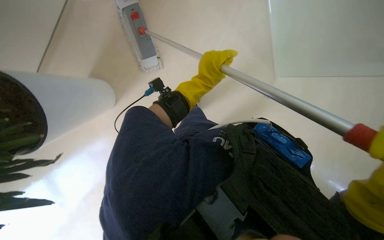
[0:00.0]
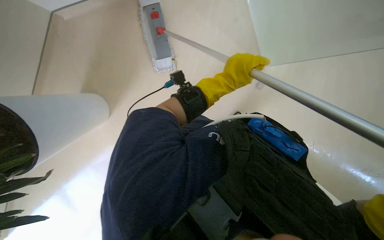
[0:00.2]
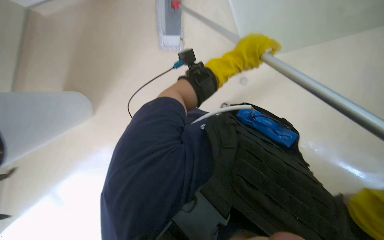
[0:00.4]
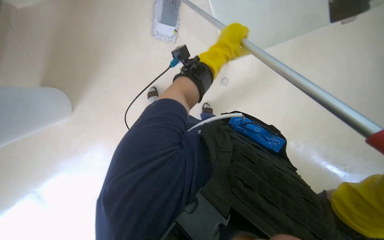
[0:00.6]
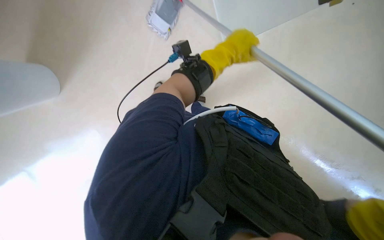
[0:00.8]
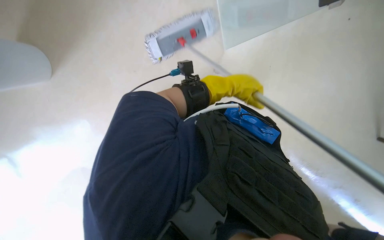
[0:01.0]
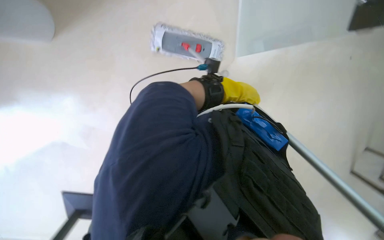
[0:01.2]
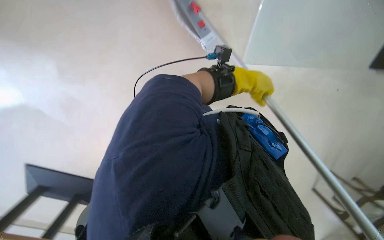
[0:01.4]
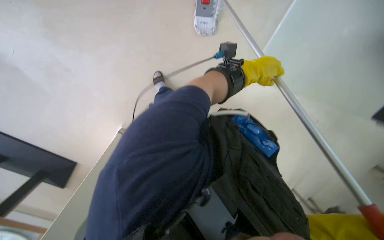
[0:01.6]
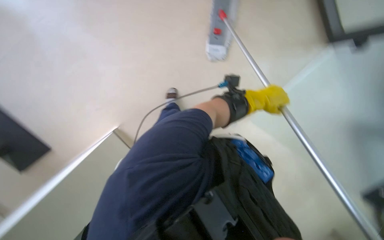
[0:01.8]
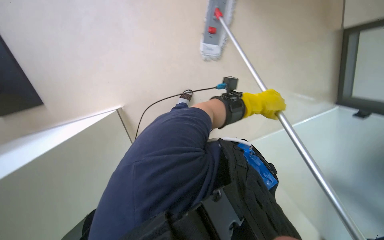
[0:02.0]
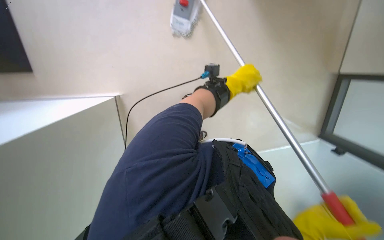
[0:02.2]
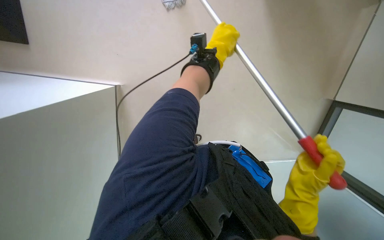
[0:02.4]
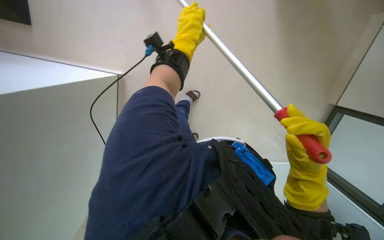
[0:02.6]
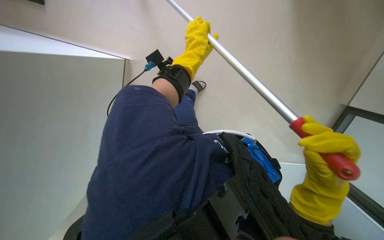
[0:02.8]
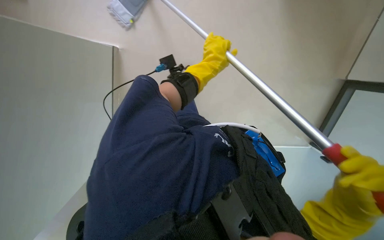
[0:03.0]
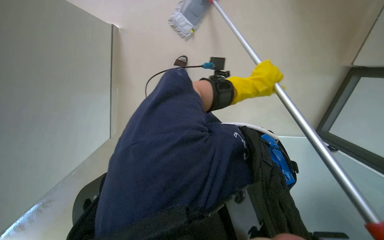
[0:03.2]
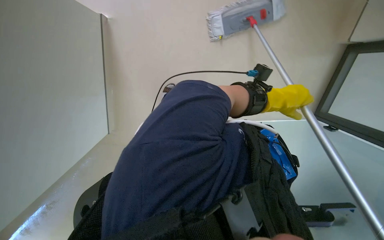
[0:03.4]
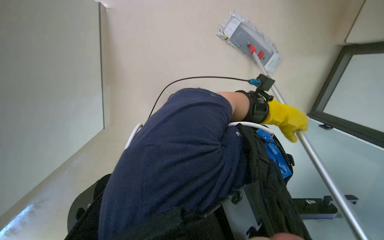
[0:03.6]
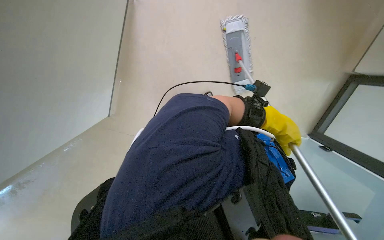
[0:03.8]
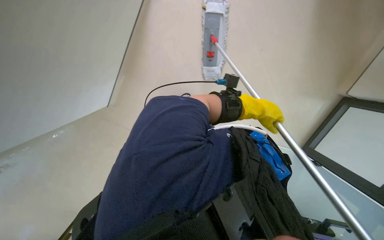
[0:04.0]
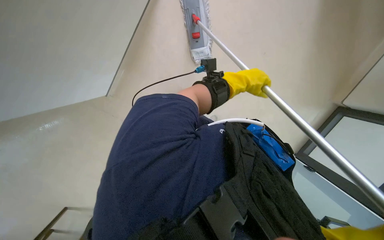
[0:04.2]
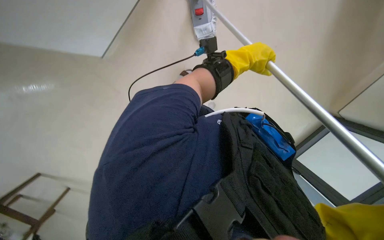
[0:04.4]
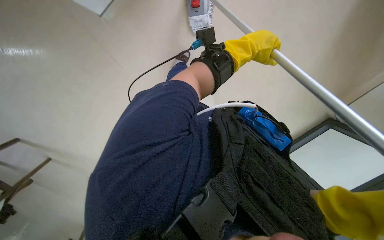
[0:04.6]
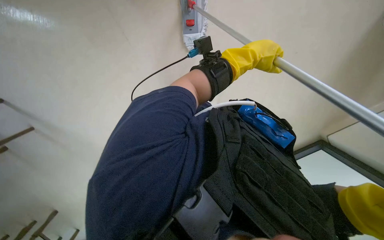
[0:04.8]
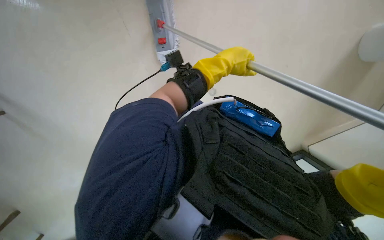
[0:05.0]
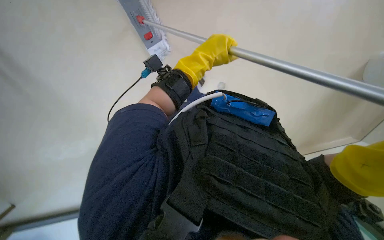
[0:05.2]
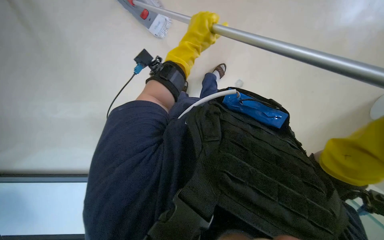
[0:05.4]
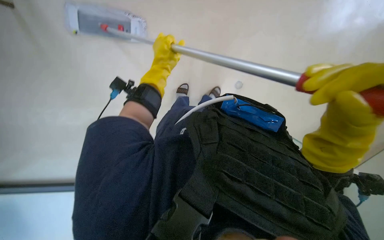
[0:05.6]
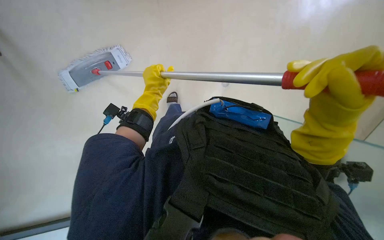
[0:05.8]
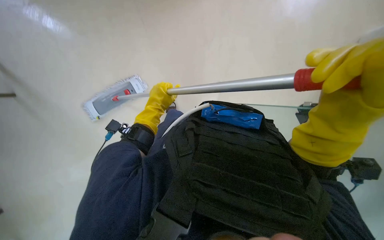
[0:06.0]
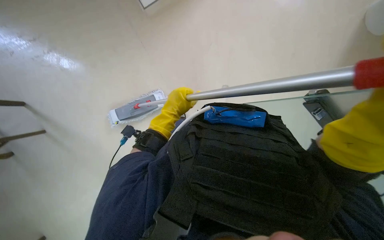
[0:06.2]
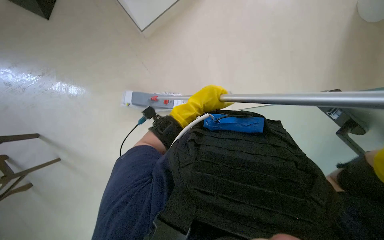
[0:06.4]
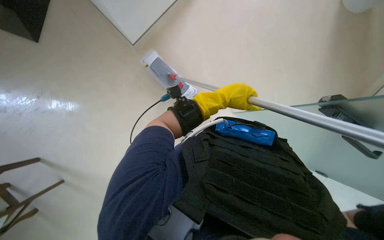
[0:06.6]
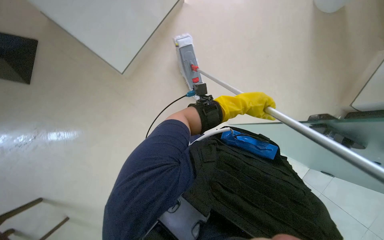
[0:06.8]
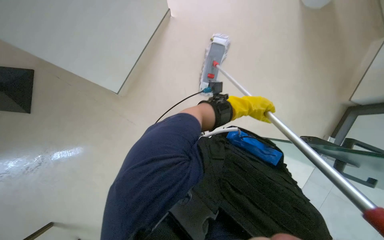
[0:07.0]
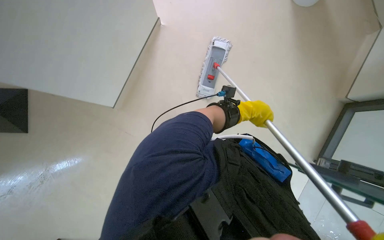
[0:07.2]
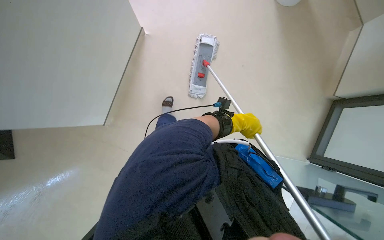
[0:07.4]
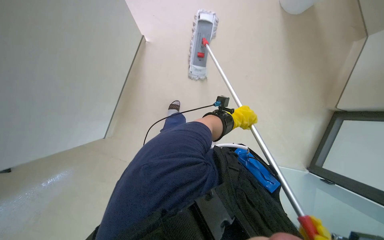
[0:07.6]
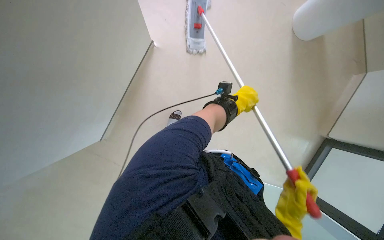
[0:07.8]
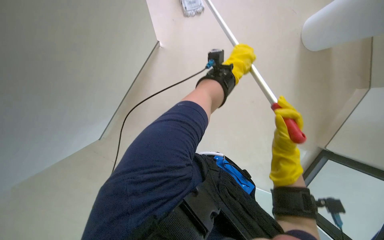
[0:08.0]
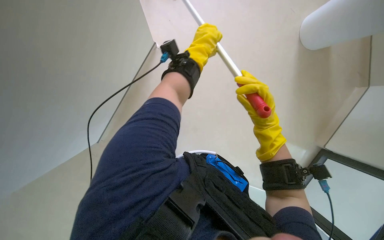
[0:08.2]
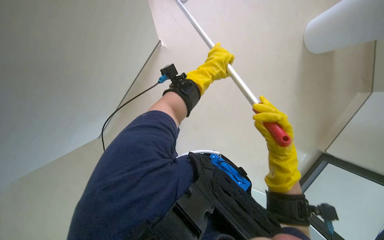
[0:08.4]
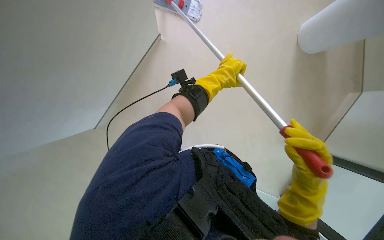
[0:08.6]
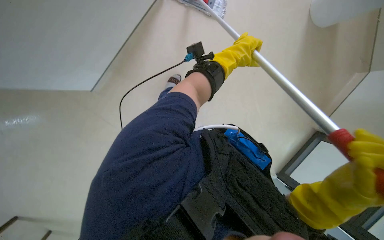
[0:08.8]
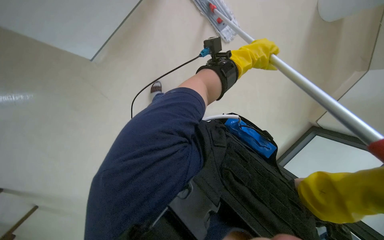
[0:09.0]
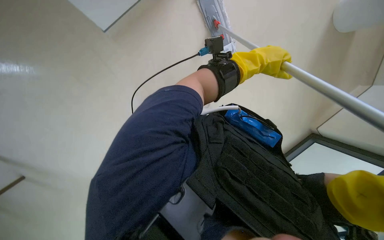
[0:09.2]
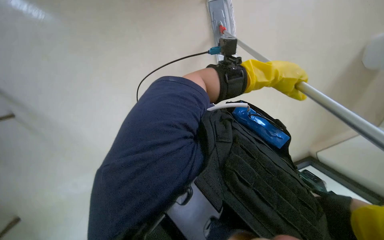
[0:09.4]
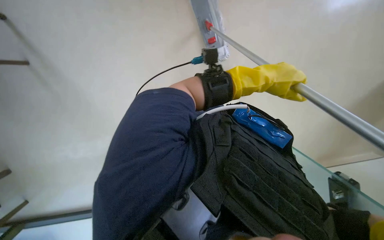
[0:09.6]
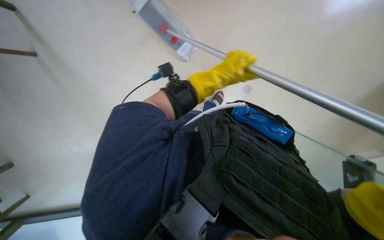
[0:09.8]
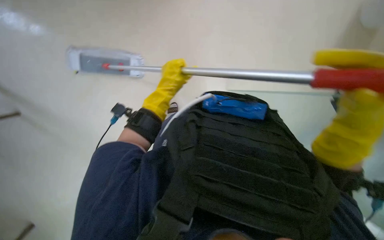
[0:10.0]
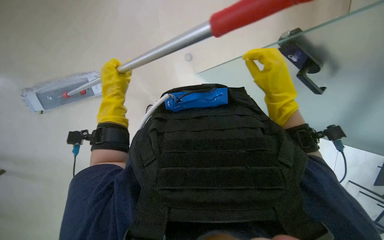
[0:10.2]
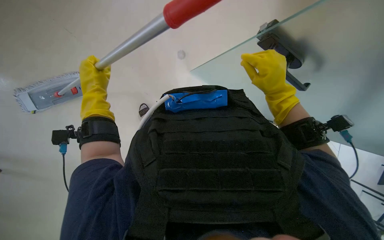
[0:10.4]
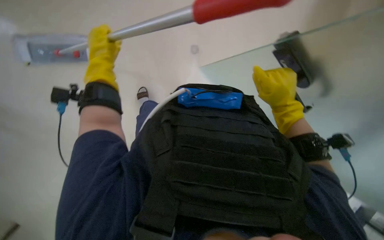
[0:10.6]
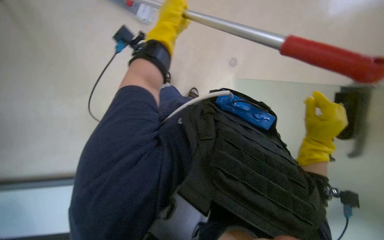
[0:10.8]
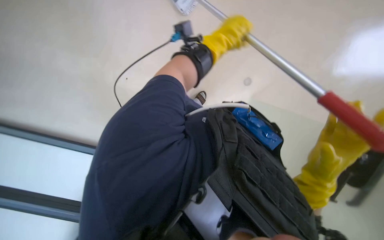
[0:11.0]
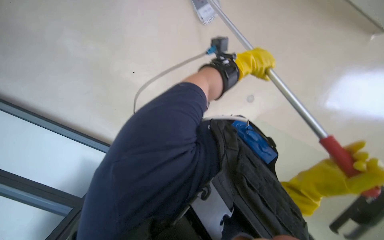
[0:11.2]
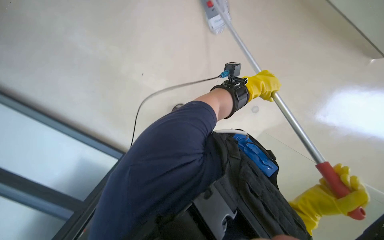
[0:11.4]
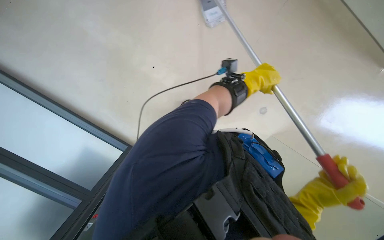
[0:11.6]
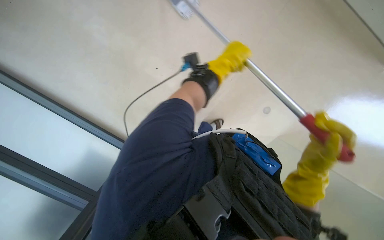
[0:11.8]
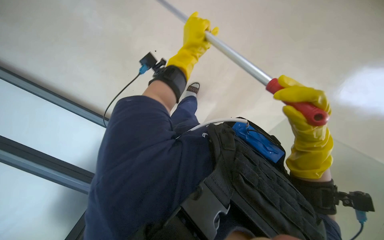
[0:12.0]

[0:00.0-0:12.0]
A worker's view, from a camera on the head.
Job: mopping floor.
The whole recording: Mopping the floor. The worker mops the floor with a mop, periodically dipping it into a bucket on a cleaning cart.
0:00.0 to 0:01.6: The camera pitches downward, by roughly 15 degrees. The left hand shifts roughly 10 cm to the right.
0:03.0 to 0:04.4: The wearer looks about 20 degrees further downward.
0:04.4 to 0:06.0: The wearer looks some 15 degrees further upward. The scene rotates counterclockwise by about 25 degrees. The left hand moves to the left, approximately 10 cm.
0:06.0 to 0:07.6: The left hand heads to the right, covering roughly 20 cm.
0:07.6 to 0:09.0: The wearer looks roughly 20 degrees further downward. The left hand shifts roughly 10 cm nearer to the camera.

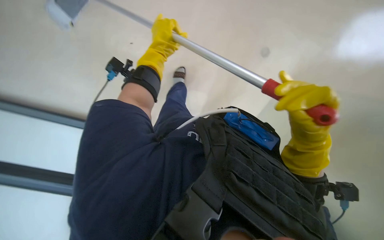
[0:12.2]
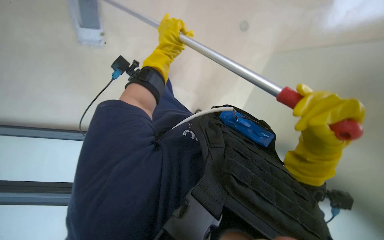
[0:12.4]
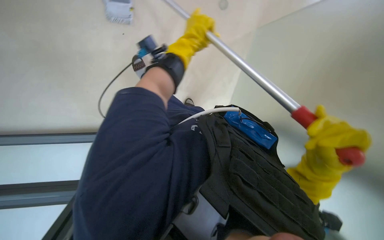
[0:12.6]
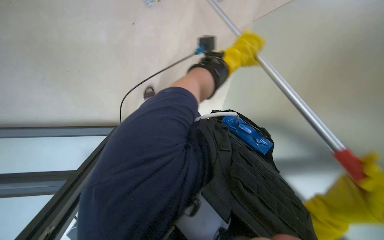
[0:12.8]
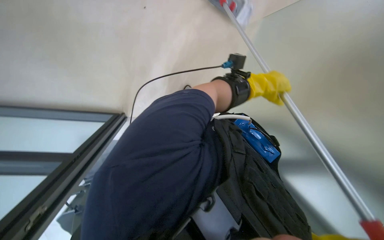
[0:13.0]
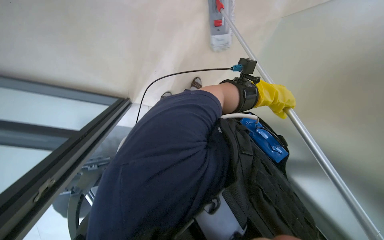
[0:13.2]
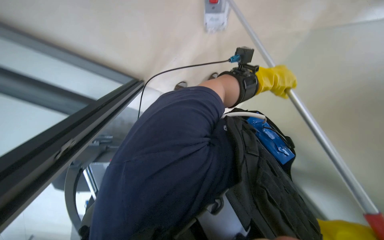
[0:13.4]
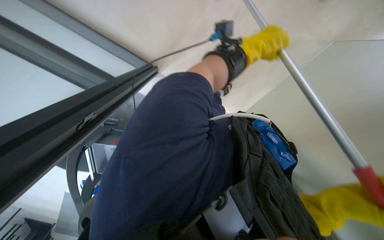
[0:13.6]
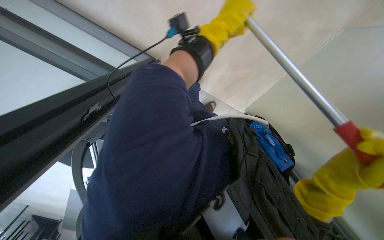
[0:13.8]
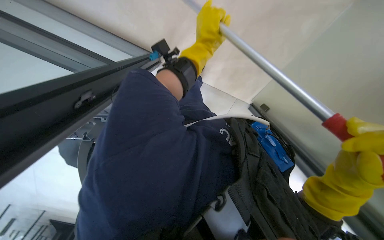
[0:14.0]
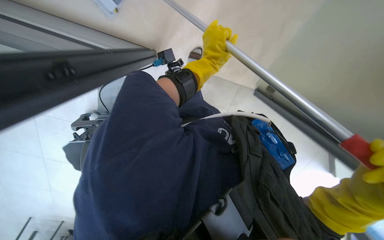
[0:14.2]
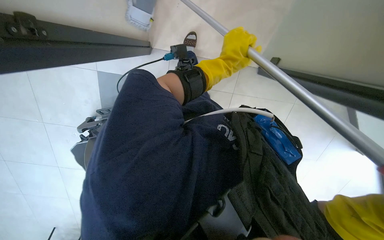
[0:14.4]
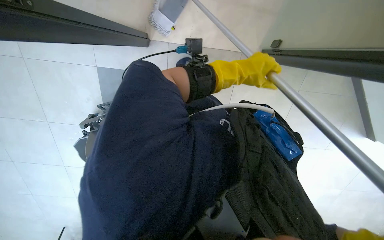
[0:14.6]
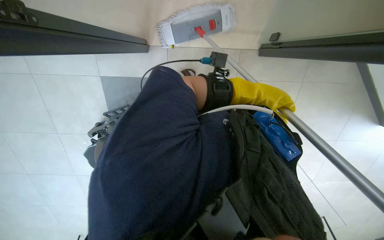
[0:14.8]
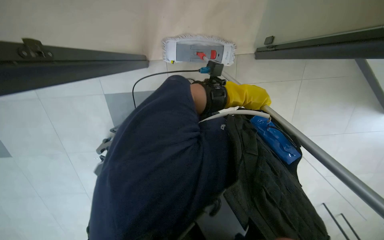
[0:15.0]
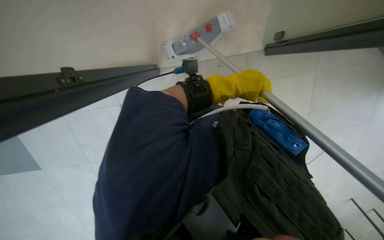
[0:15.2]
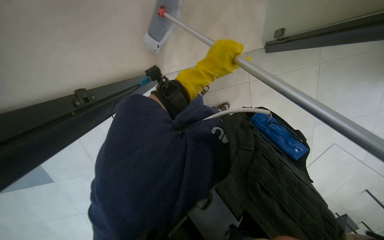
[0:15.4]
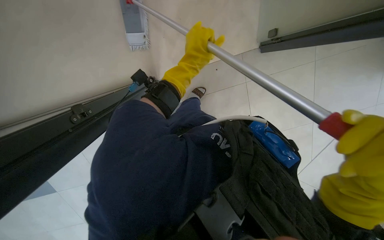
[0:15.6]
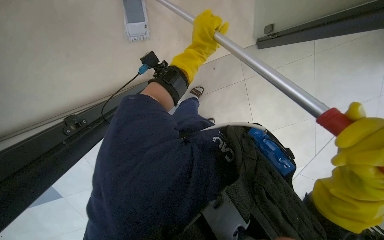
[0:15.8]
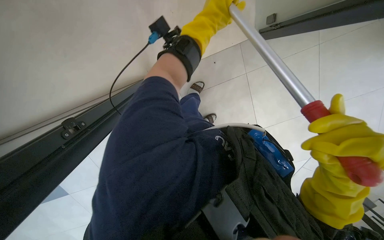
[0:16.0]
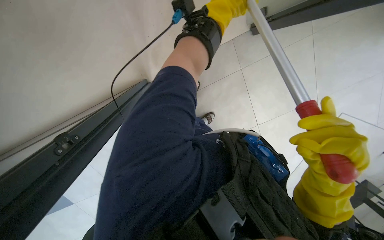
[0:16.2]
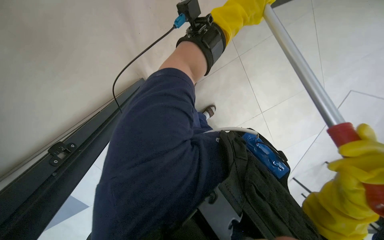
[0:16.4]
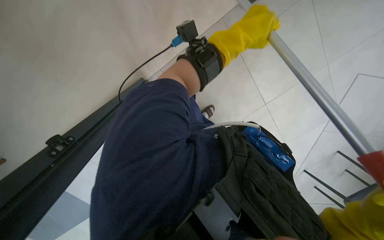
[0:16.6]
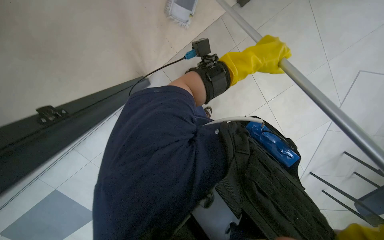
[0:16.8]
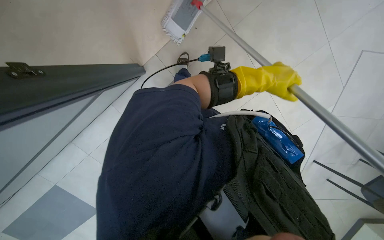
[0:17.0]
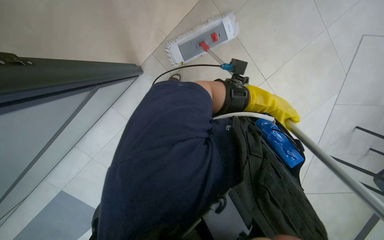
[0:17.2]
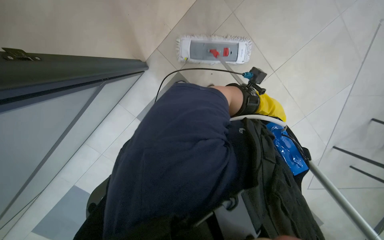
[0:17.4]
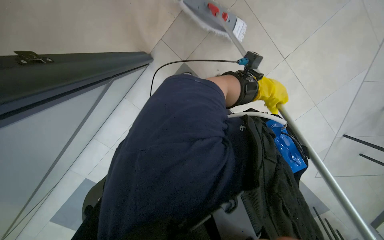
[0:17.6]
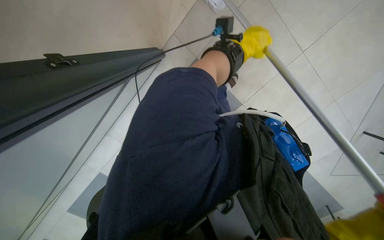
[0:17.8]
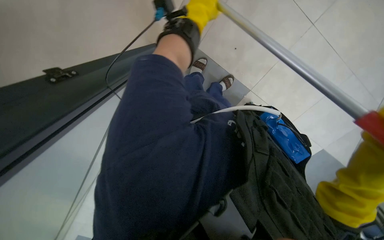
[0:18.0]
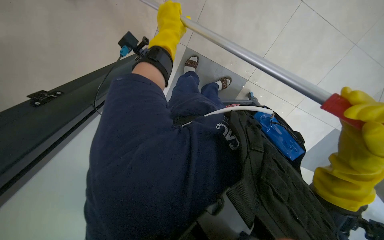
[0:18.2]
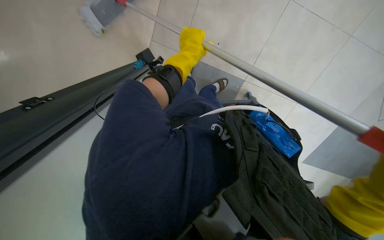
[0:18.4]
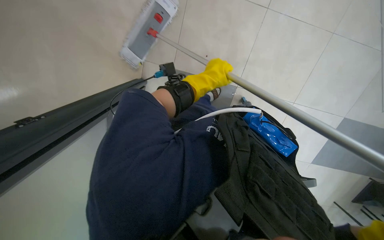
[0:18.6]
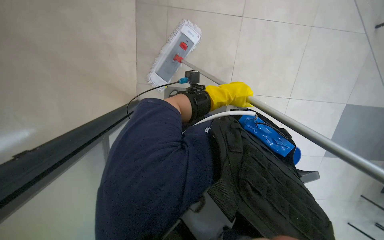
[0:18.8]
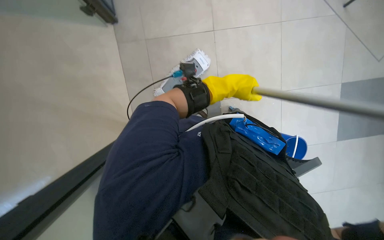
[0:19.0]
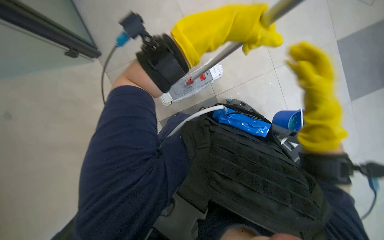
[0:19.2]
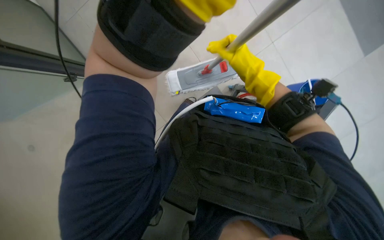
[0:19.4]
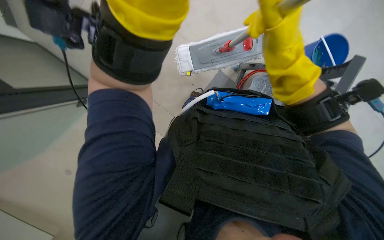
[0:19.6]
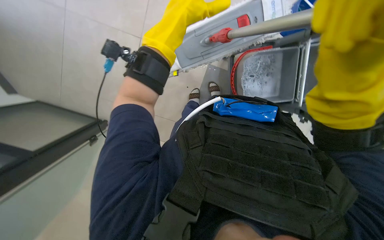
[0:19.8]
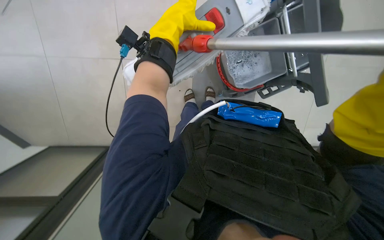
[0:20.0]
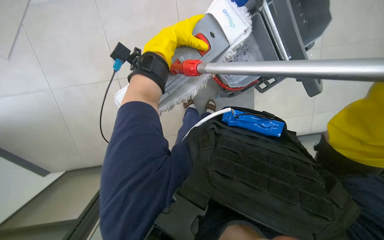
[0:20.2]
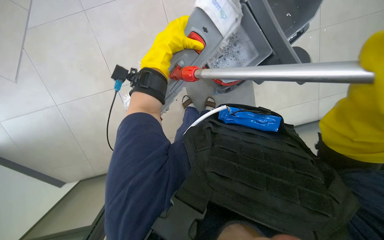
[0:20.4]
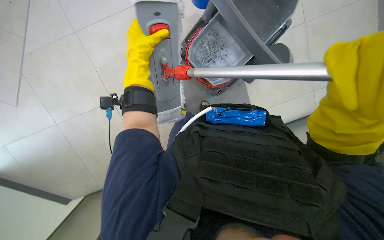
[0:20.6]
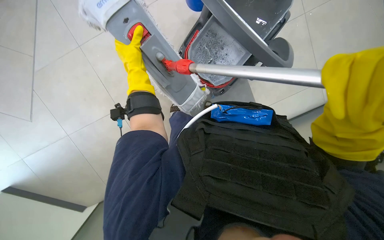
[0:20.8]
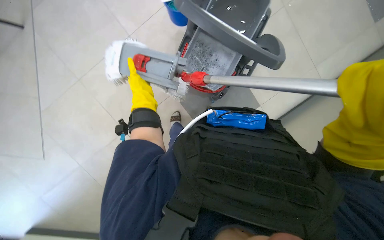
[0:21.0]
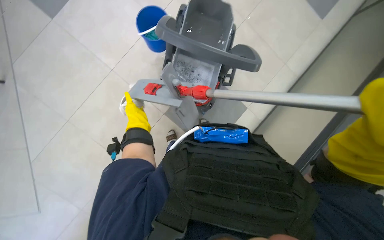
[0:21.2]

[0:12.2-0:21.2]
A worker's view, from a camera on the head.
Job: mopping floor.
The whole recording: Mopping the floor. The worker mops the floor with a mop, periodically dipping it into a bucket on a cleaning cart.
0:12.2 to 0:13.8: The head turns to the left by about 40 degrees.
0:13.8 to 0:15.2: The wearer looks roughly 20 degrees further downward.
0:15.2 to 0:16.6: The left hand shifts approximately 15 cm up the picture.
0:16.6 to 0:18.2: The view tips upward by approximately 15 degrees. The left hand goes about 25 cm to the left and up the picture.
0:18.2 to 0:19.8: The camera is carried roughly 40 cm. The view swings approximately 25 degrees to the left. The wearer looks approximately 15 degrees further upward.
0:19.8 to 0:21.2: The view tips upward by roughly 10 degrees.
